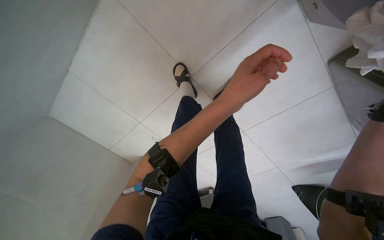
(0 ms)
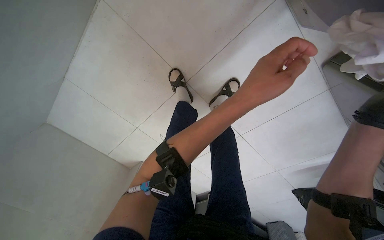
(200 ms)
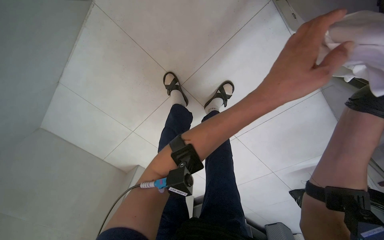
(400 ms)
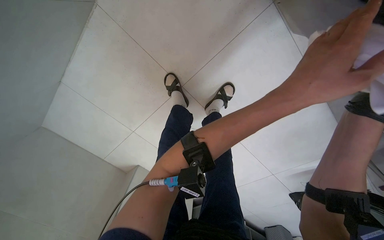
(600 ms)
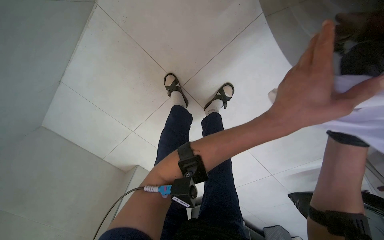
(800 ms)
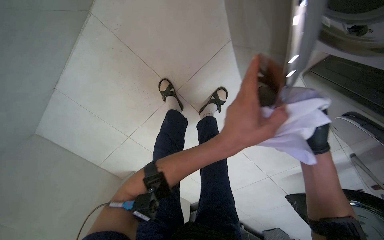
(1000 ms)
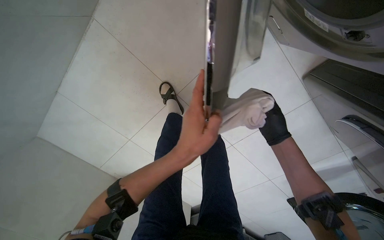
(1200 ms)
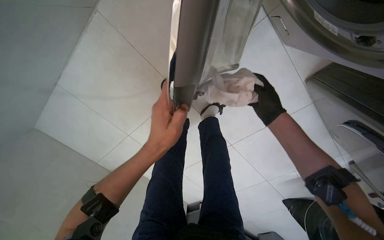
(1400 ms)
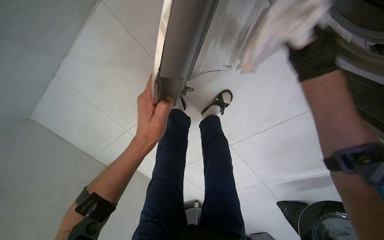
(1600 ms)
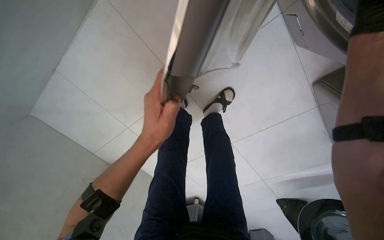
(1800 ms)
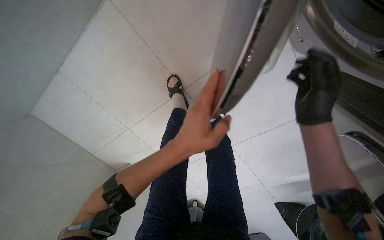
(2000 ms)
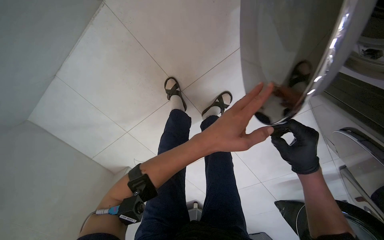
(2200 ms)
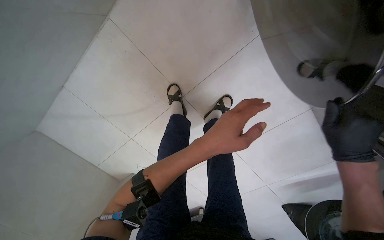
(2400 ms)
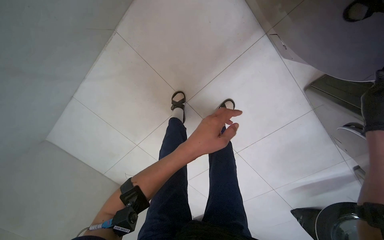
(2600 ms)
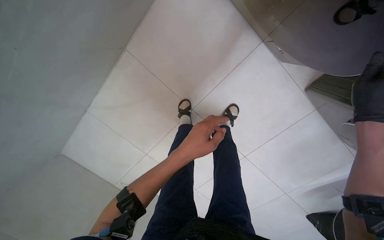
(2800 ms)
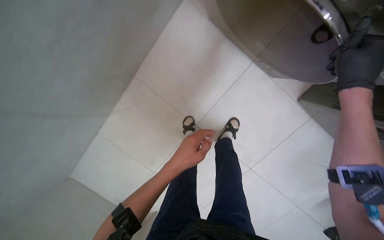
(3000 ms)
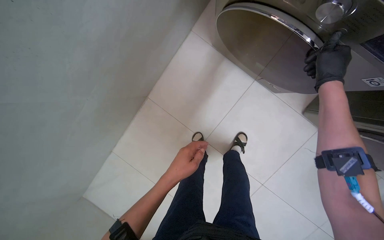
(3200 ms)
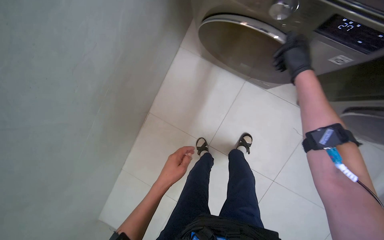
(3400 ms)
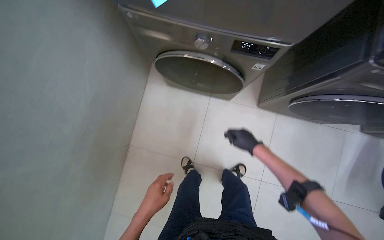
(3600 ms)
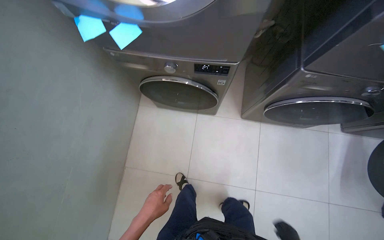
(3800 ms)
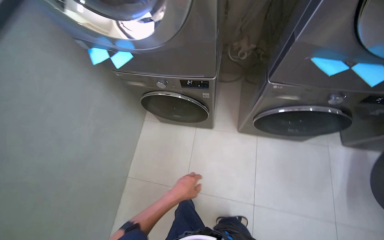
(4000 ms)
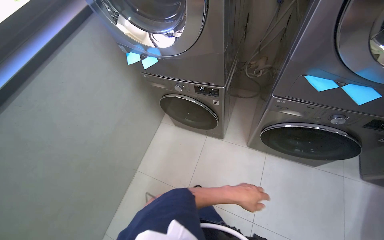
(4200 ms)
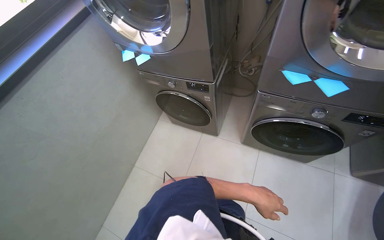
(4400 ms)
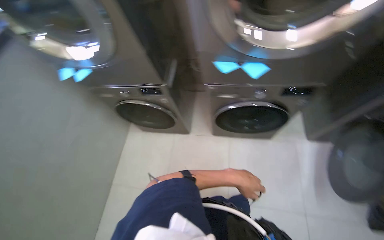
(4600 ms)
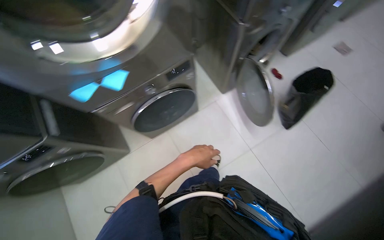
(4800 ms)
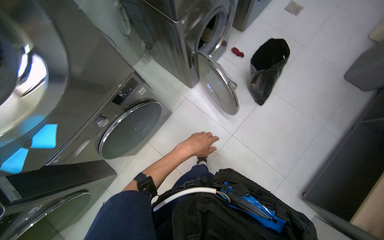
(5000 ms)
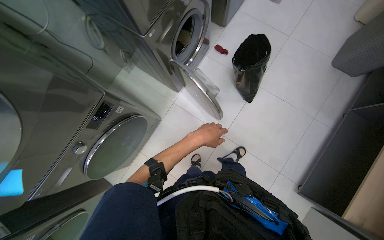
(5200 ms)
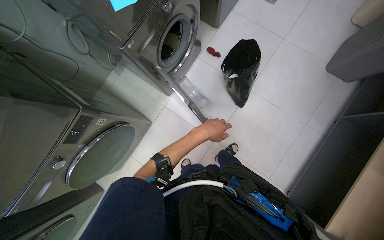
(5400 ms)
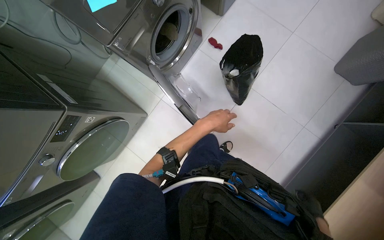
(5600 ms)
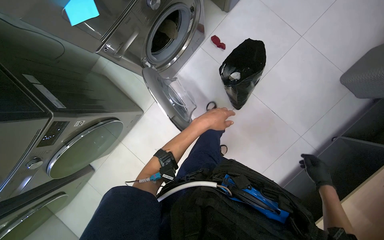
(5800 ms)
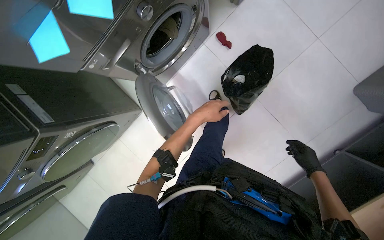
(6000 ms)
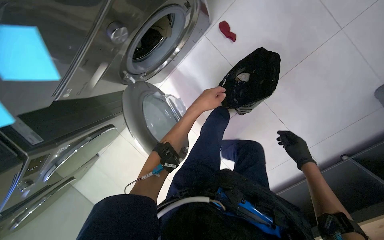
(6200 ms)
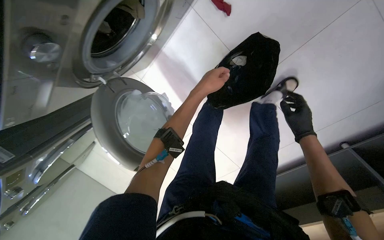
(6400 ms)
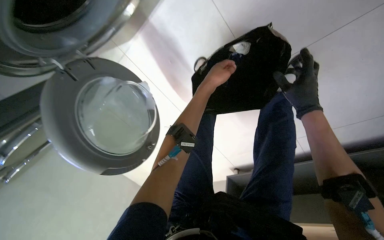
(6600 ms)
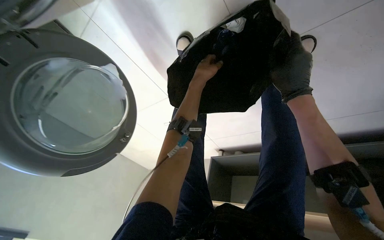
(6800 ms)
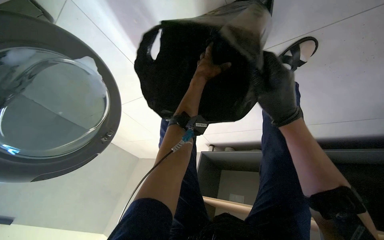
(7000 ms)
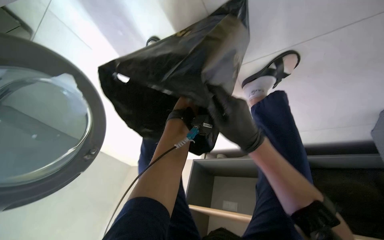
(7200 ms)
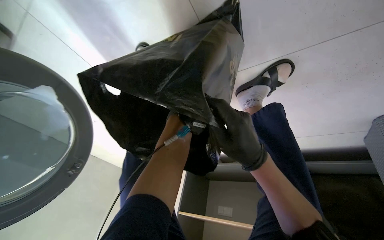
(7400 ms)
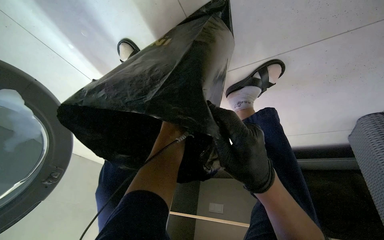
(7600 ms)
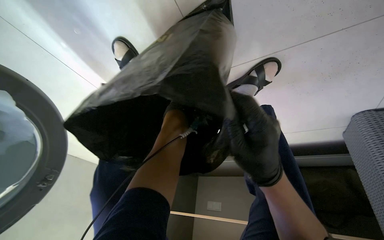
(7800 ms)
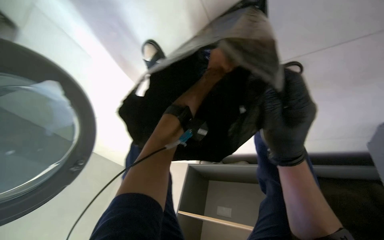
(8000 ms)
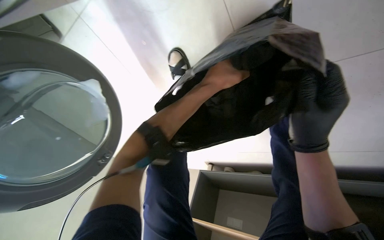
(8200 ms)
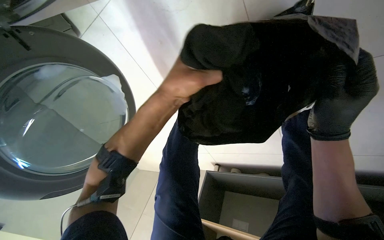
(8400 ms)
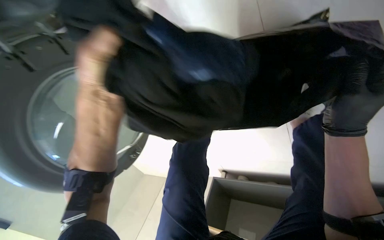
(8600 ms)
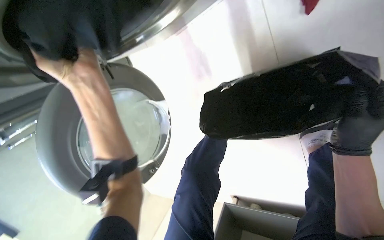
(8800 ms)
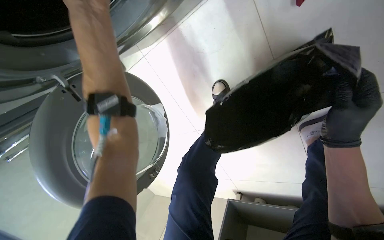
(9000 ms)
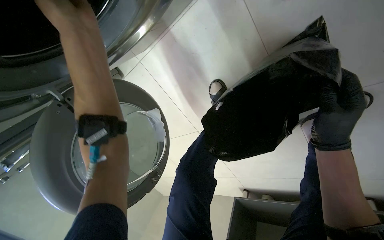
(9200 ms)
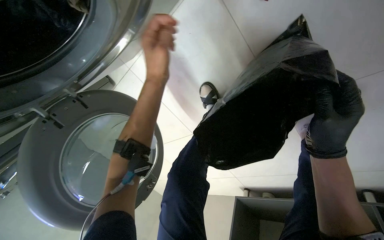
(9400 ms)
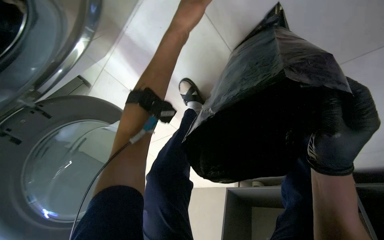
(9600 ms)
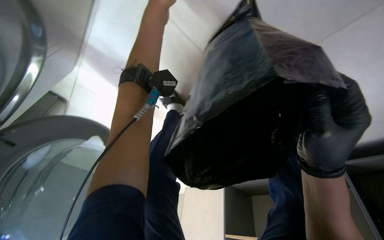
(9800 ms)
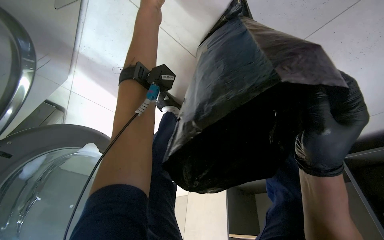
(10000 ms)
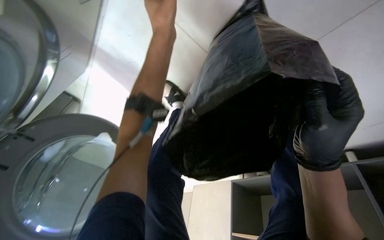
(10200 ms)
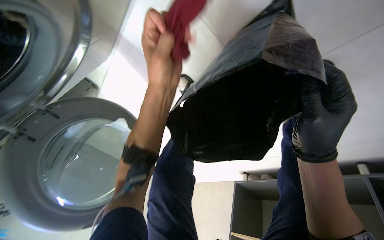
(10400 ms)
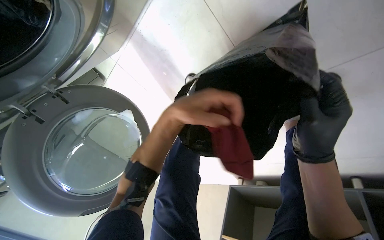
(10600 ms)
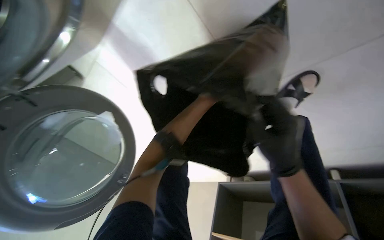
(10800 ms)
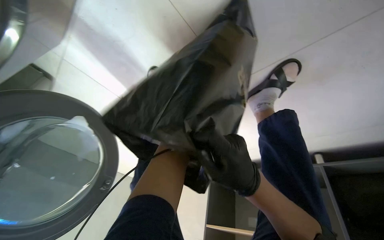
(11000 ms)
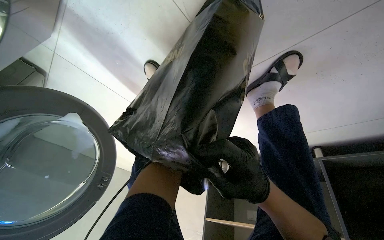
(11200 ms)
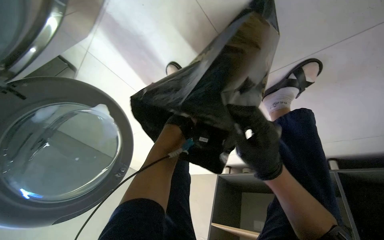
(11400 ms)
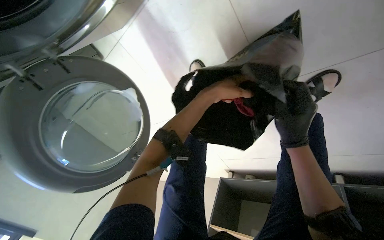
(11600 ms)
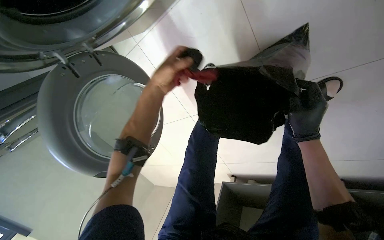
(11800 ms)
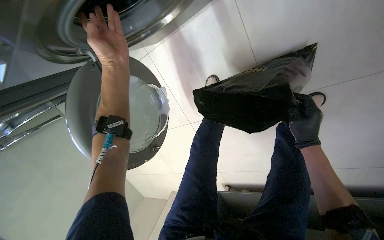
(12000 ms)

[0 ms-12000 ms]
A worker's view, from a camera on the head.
Job: managing laundry.
The whole recording: Unloading laundry into washing machines. The worker unloads laundry from a bag into two washing machines and closes their doors.
0 ms to 1600 ms: The left hand moves to the left, approximately 10 cm.
1600 ms to 3000 ms: The camera pitches upward, by approximately 15 degrees.
3000 ms to 4400 ms: The head travels roughly 80 cm. The view tips upward by approximately 45 degrees.
4400 ms to 6000 ms: The head travels approximately 1 m. The head turns to the right by approximately 65 degrees. The view tips downward by approximately 30 degrees.
6000 ms to 7600 ms: The head travels approximately 80 cm. The view tips downward by about 40 degrees.
7600 ms to 9000 ms: The camera is aimed some 15 degrees further to the left. The right hand is displaced to the right and up the picture by approximately 15 cm.

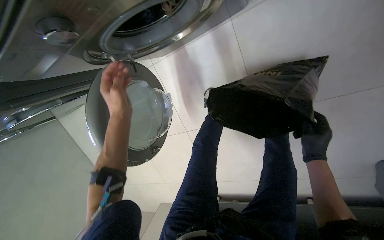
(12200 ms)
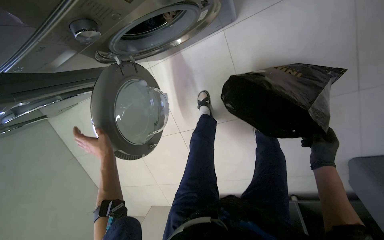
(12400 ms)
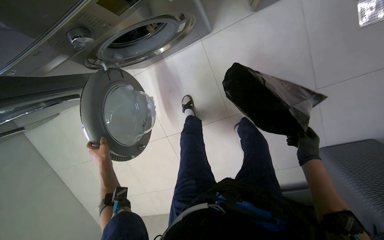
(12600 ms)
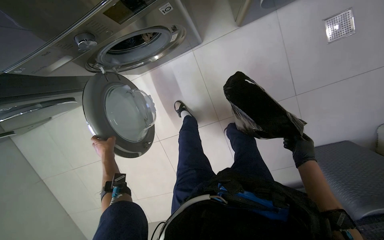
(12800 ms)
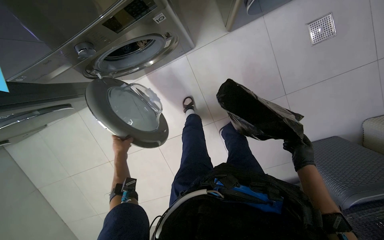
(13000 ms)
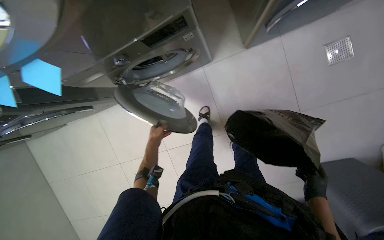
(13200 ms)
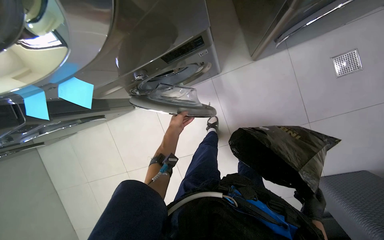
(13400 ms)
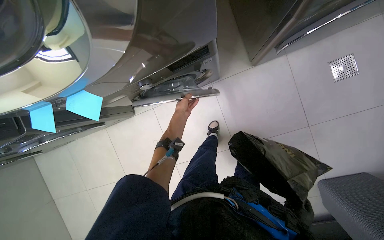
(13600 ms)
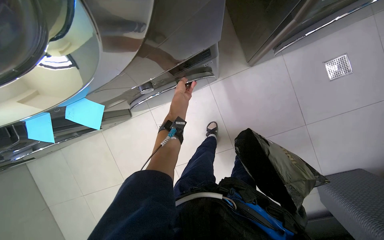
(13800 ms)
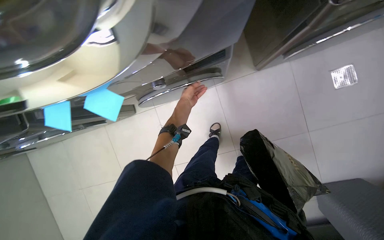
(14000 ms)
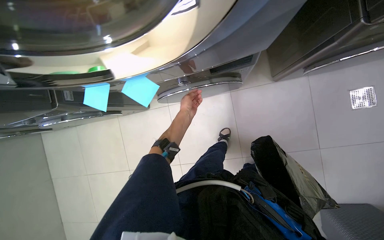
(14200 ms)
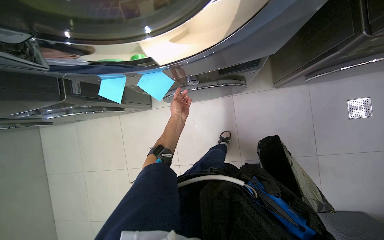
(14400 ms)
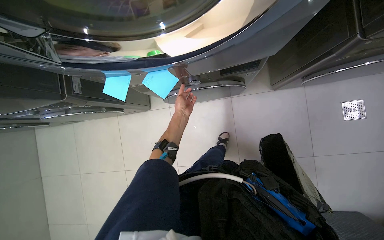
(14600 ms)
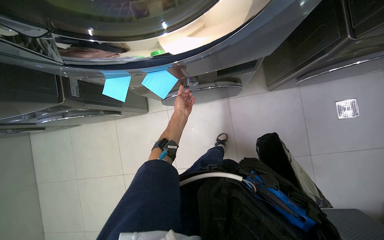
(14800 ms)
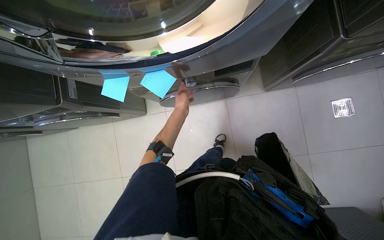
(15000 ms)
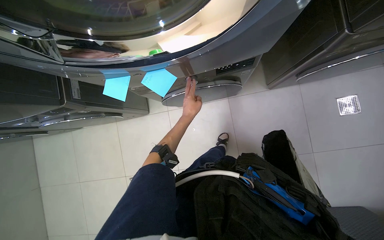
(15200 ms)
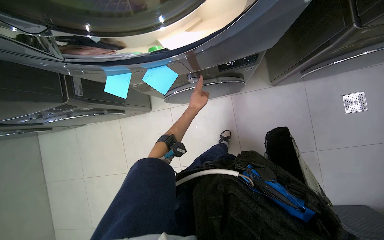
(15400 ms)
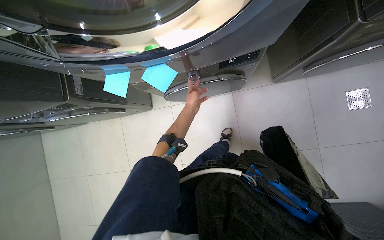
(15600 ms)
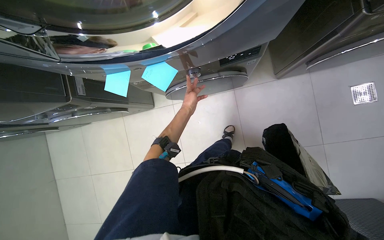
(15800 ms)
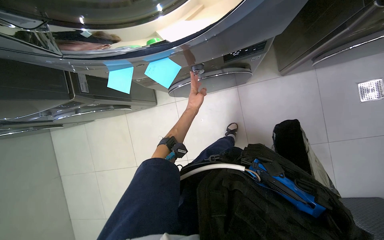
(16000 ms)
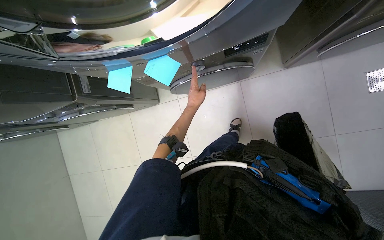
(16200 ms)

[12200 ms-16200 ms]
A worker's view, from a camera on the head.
Job: managing laundry.
The whole recording: Unloading laundry into washing machines. The worker unloads laundry from a bag into two washing machines and closes their doors.
12200 ms to 13600 ms: The view tilts about 15 degrees upward.

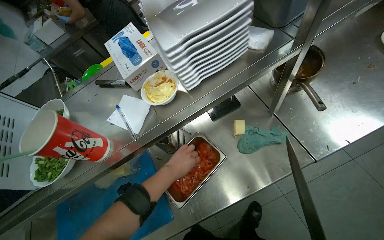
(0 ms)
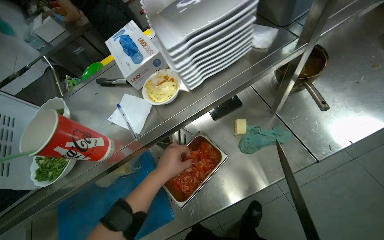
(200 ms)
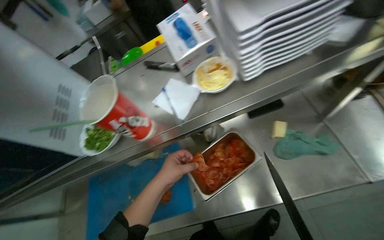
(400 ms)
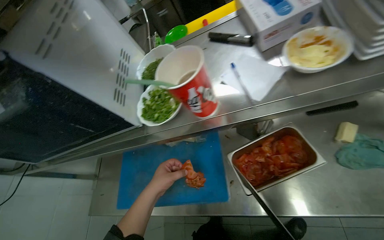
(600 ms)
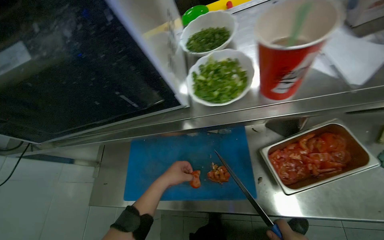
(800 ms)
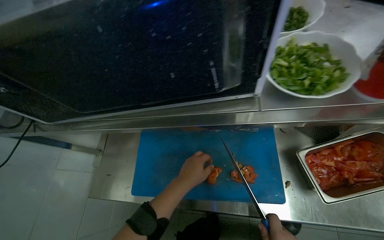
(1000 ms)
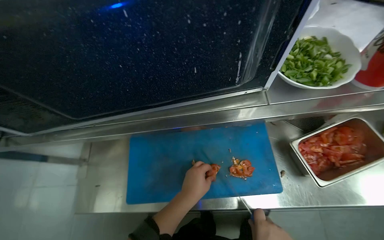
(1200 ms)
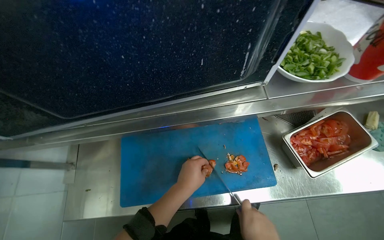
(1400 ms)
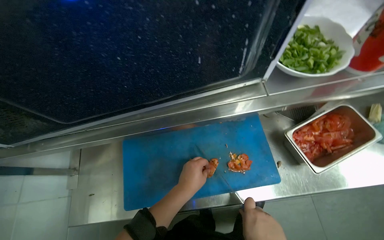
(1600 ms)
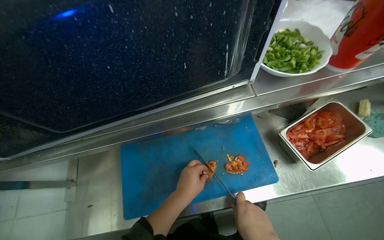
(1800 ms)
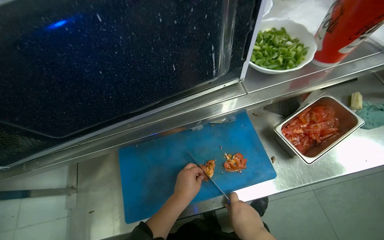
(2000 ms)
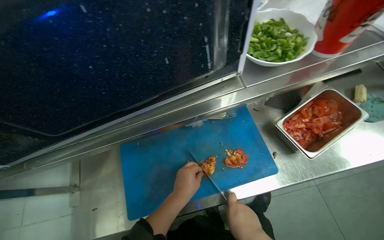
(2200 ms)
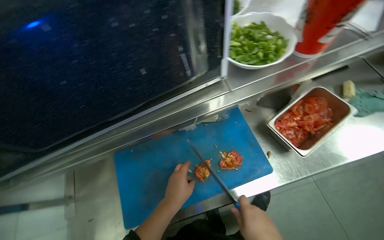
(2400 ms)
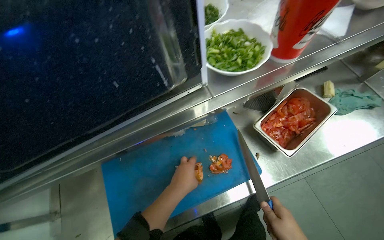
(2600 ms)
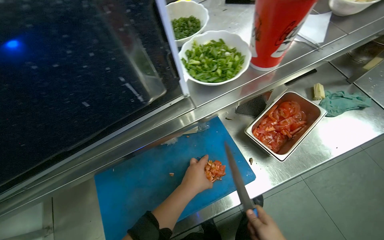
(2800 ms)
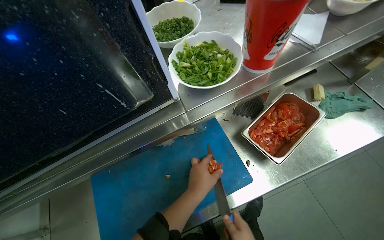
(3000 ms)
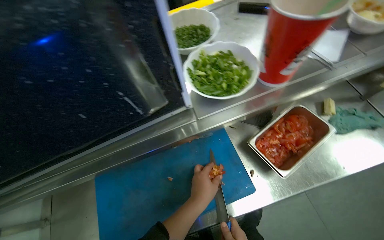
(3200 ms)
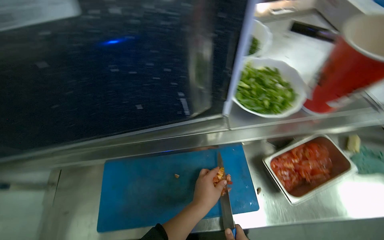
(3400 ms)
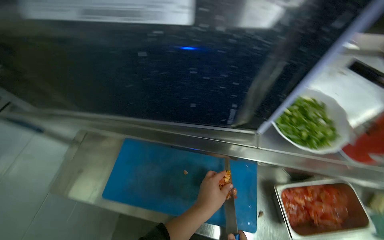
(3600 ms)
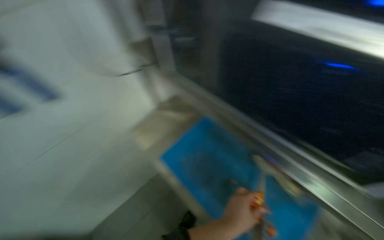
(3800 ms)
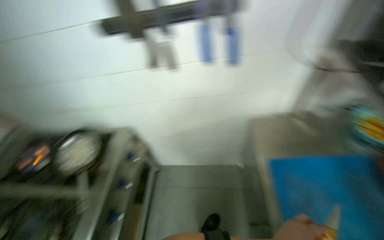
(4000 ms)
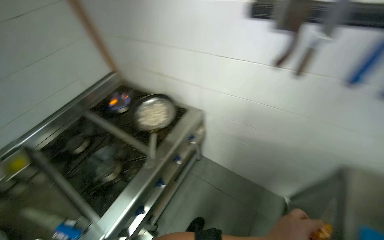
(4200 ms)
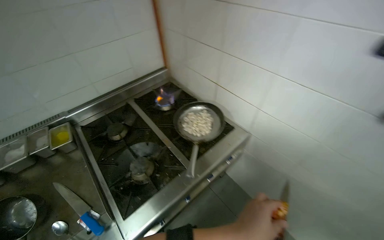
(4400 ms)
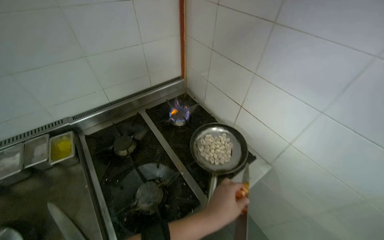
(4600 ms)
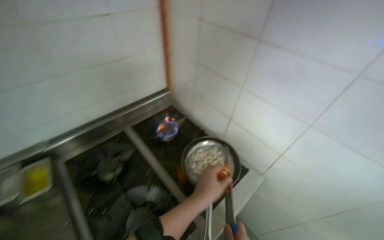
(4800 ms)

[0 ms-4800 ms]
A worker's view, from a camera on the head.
Job: cooking food.
The whole recording: Cooking dumplings with sauce and vegetables. The worker cuts tomatoes and adds them to a pan with dumplings, then adds various sauces and stirs the mixture on the stove.
0 ms to 1600 ms: The wearer moves about 60 cm.
